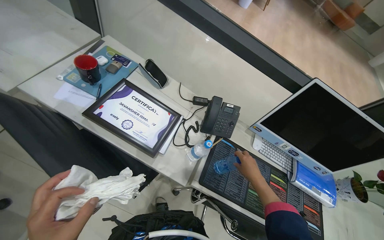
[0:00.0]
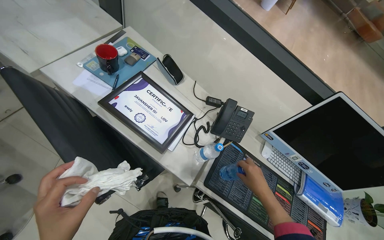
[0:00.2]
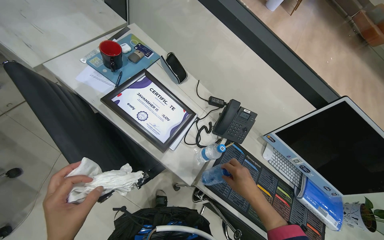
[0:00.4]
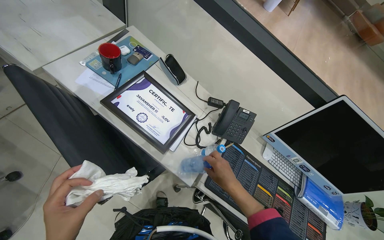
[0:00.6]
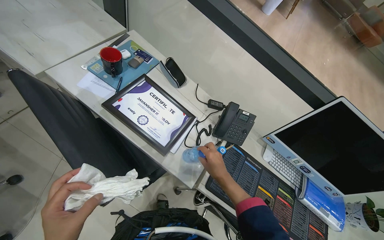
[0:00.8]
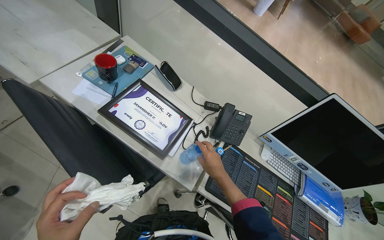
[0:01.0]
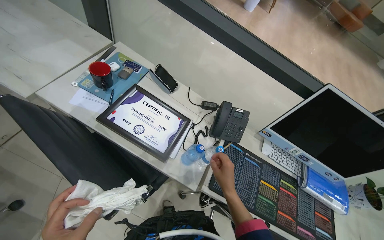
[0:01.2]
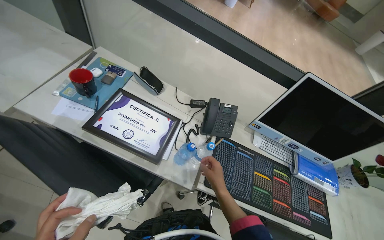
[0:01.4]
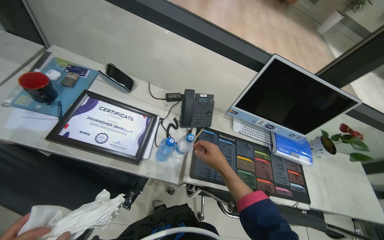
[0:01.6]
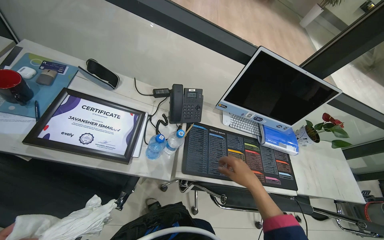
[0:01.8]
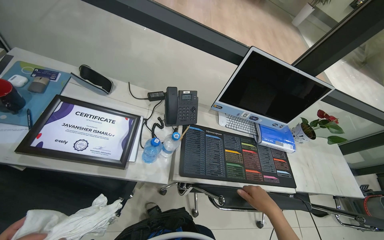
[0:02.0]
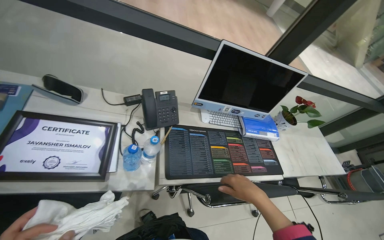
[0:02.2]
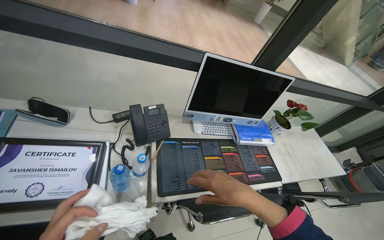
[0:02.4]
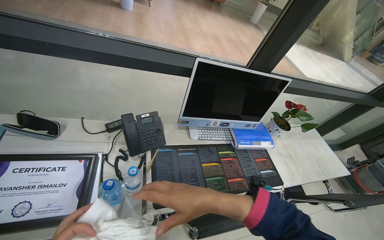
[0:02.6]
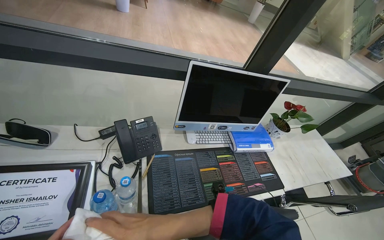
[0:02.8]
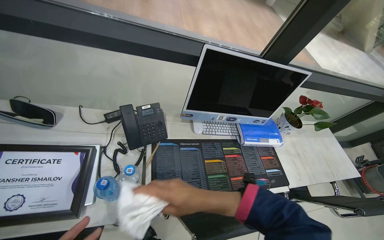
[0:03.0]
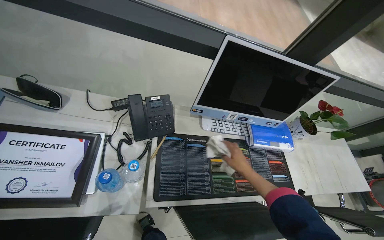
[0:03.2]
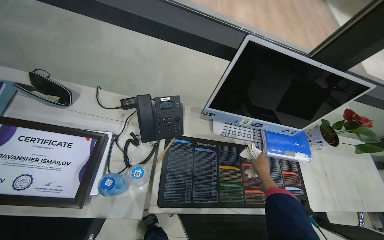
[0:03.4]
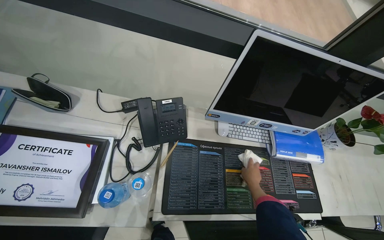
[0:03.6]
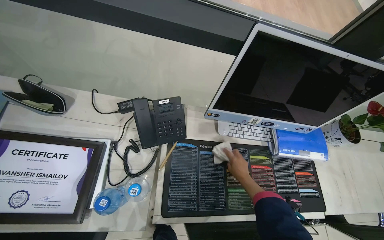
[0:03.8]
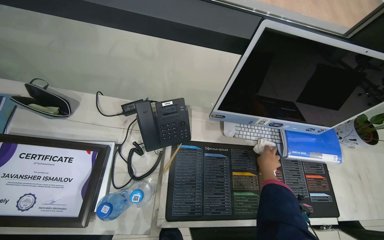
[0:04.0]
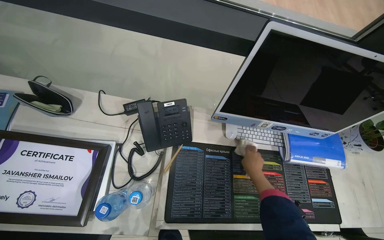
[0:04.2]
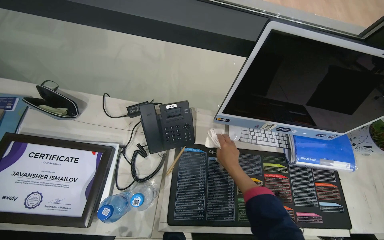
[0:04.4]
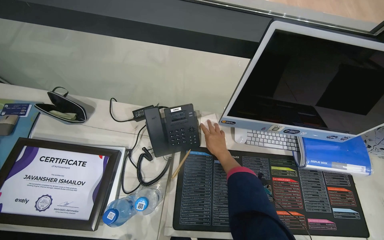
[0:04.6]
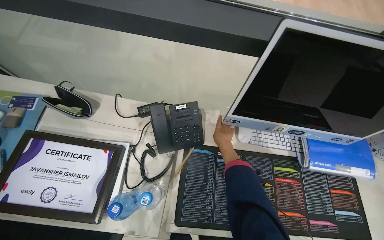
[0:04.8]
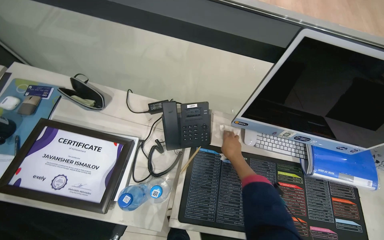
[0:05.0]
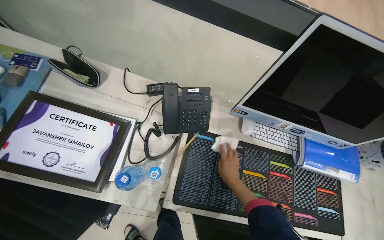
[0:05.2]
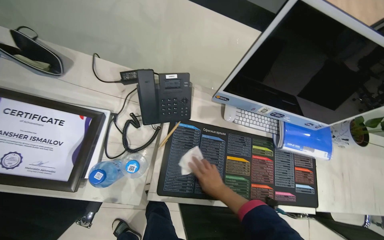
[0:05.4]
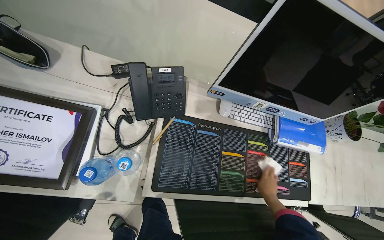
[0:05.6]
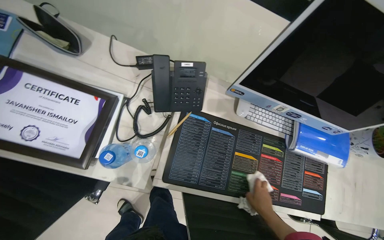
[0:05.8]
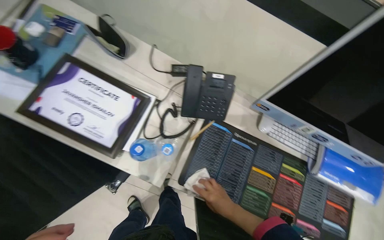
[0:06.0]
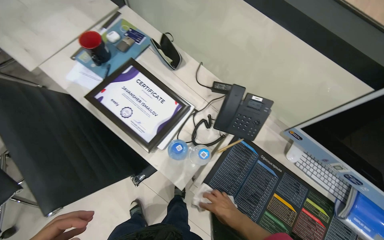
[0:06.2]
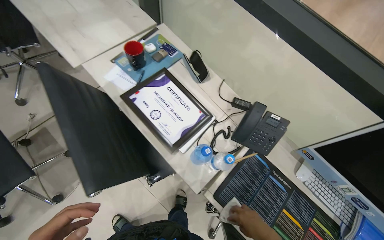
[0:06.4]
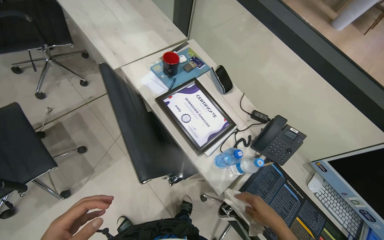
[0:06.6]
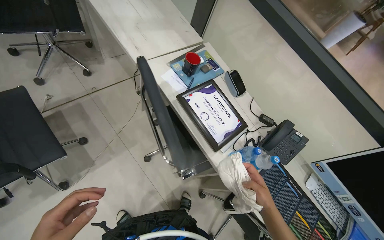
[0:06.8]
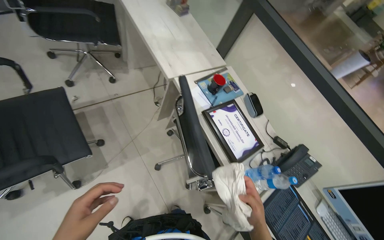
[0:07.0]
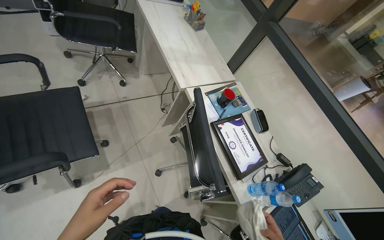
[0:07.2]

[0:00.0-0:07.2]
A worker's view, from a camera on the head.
Job: wiping surfaces.
The whole recording: Wiping office desk surfaces. The worker wipes the surfaces of office desks with a white cloth.
0:00.0 to 0:01.4: The right hand travels to the left by some 15 cm.
0:01.4 to 0:02.8: The head turns to the right by some 30 degrees. The right hand travels nearer to the camera by some 15 cm.
0:02.8 to 0:04.4: The head turns to the left by roughly 20 degrees. The view tilts roughly 15 degrees downward. The right hand is displaced farther from the camera by about 35 cm.
0:04.4 to 0:05.8: The right hand travels down the picture and to the right by some 30 cm.
0:05.8 to 0:07.2: The camera is carried approximately 70 cm. The view tilts about 30 degrees upward. The scene rotates clockwise by roughly 50 degrees.

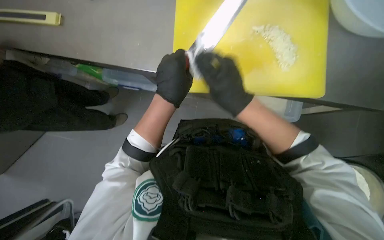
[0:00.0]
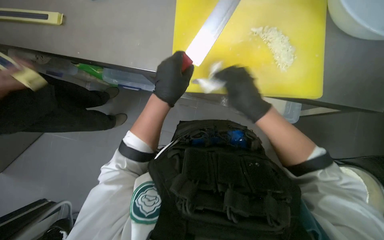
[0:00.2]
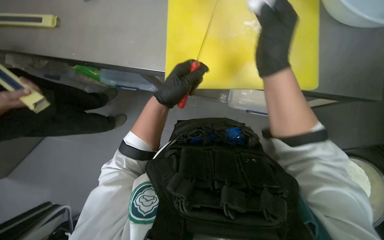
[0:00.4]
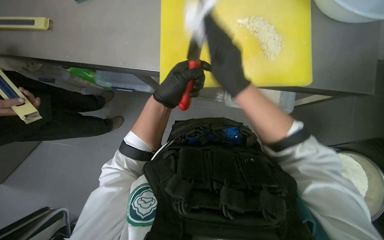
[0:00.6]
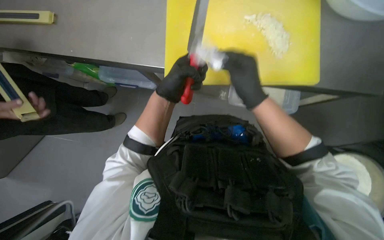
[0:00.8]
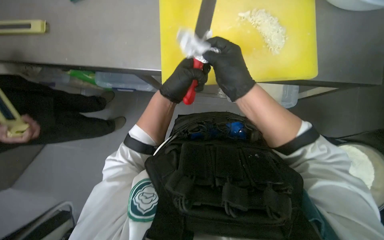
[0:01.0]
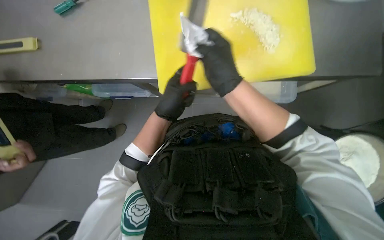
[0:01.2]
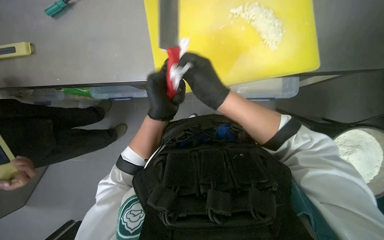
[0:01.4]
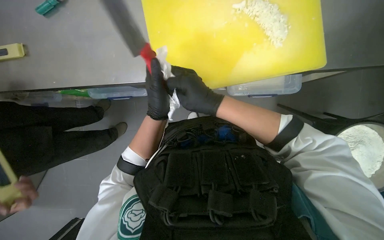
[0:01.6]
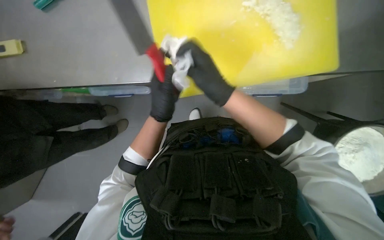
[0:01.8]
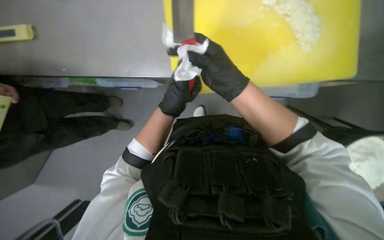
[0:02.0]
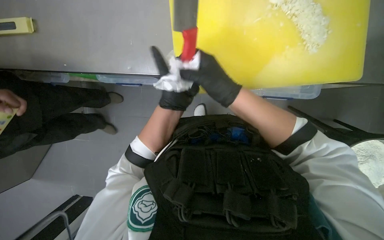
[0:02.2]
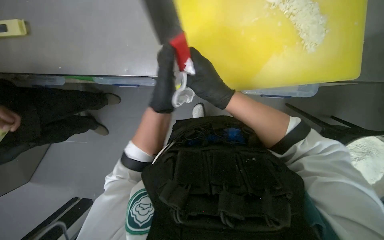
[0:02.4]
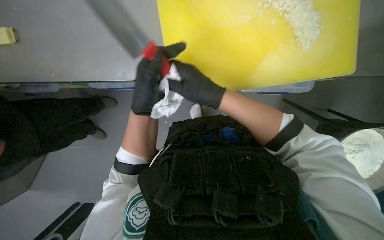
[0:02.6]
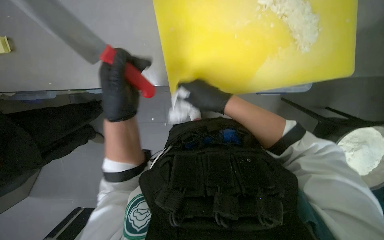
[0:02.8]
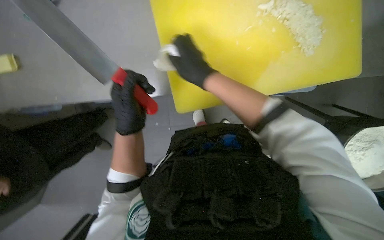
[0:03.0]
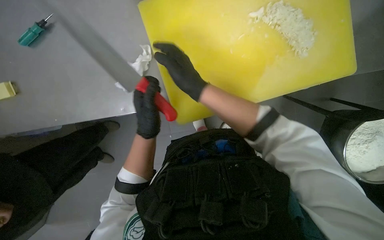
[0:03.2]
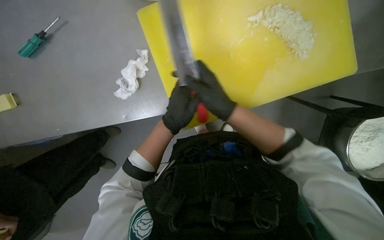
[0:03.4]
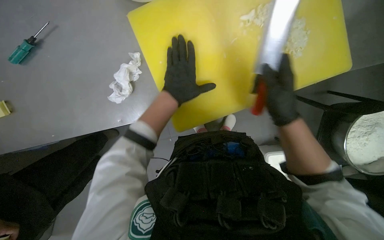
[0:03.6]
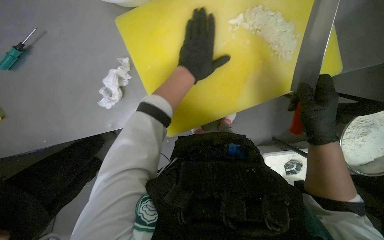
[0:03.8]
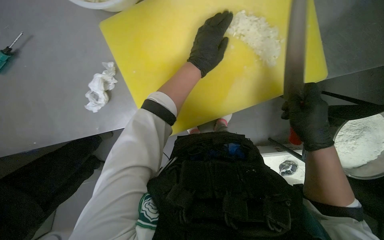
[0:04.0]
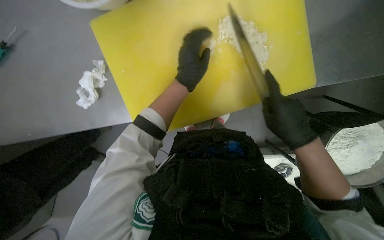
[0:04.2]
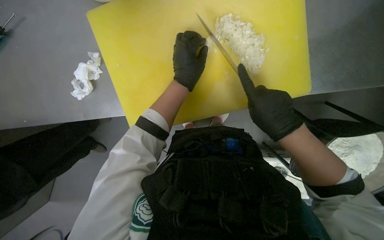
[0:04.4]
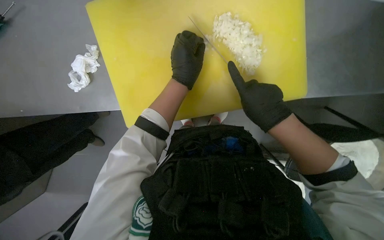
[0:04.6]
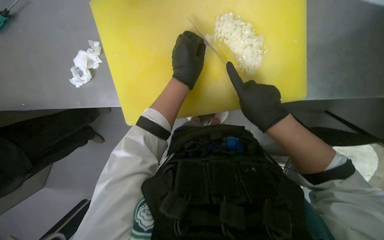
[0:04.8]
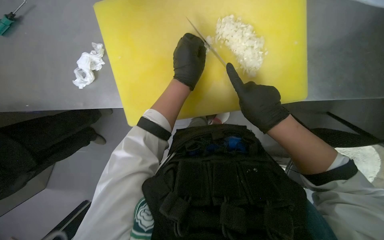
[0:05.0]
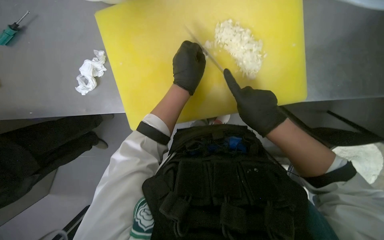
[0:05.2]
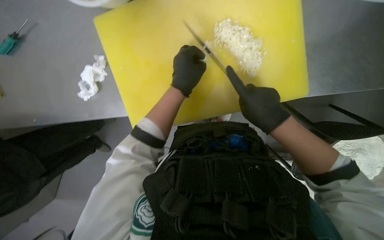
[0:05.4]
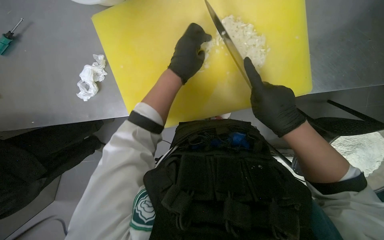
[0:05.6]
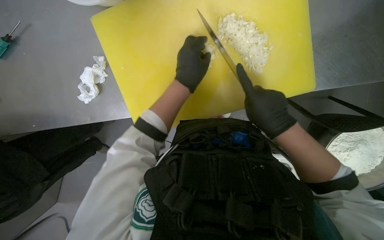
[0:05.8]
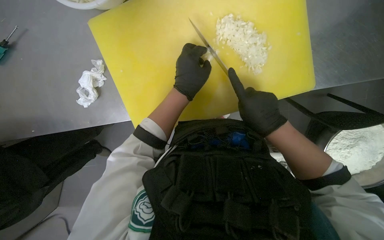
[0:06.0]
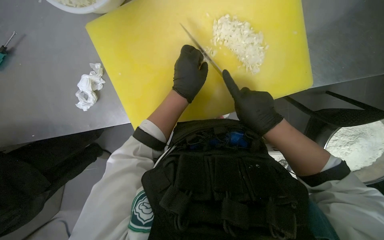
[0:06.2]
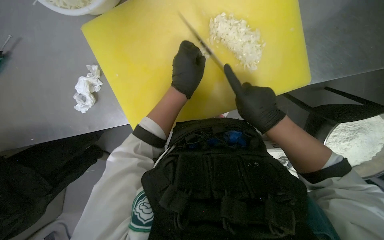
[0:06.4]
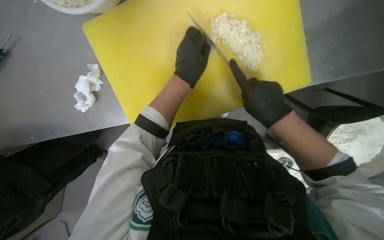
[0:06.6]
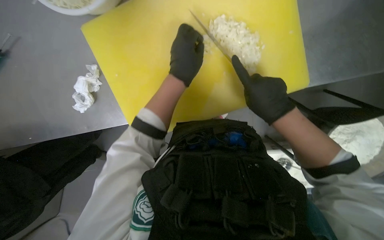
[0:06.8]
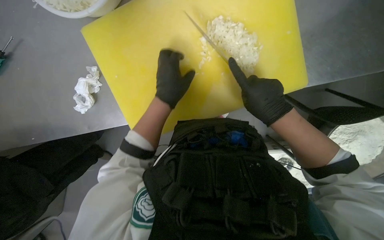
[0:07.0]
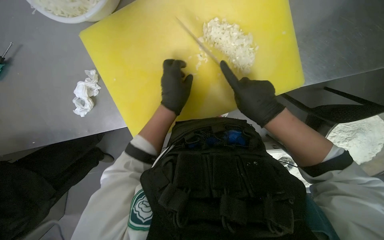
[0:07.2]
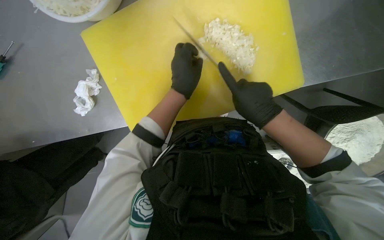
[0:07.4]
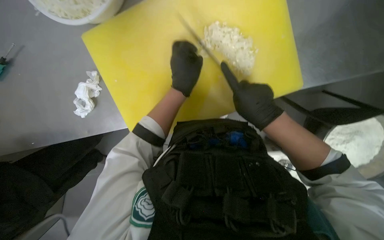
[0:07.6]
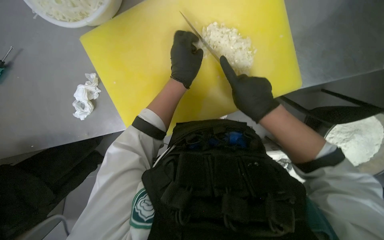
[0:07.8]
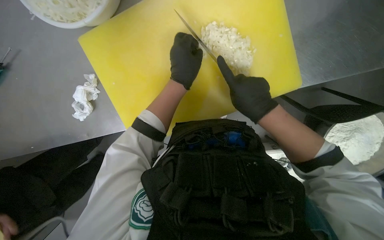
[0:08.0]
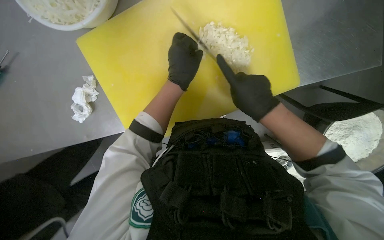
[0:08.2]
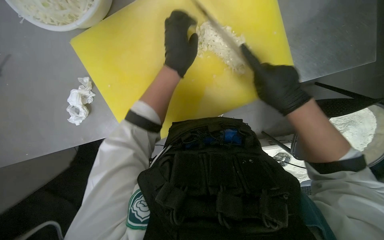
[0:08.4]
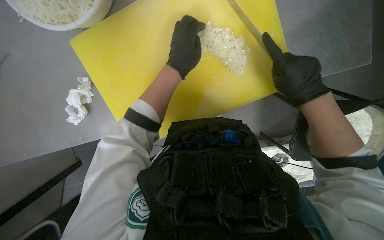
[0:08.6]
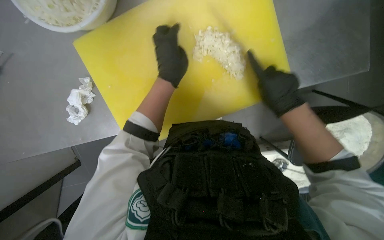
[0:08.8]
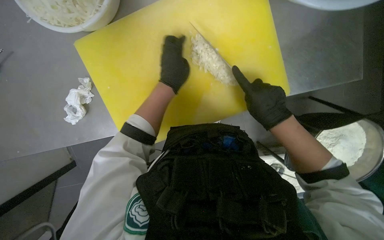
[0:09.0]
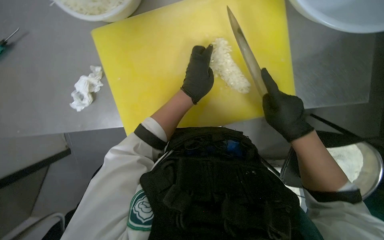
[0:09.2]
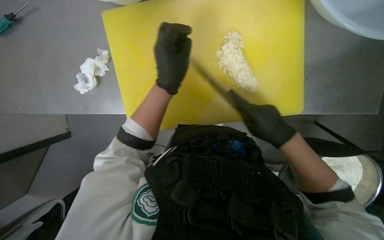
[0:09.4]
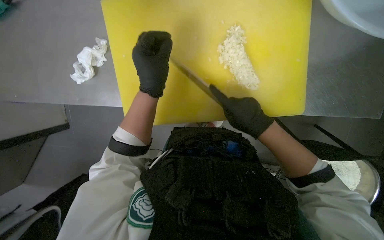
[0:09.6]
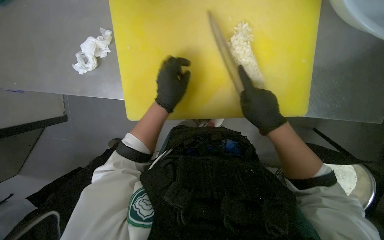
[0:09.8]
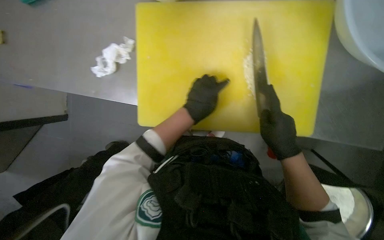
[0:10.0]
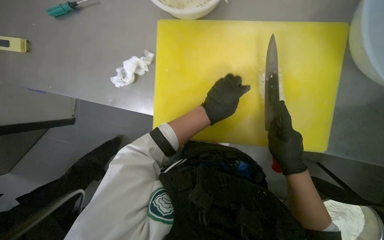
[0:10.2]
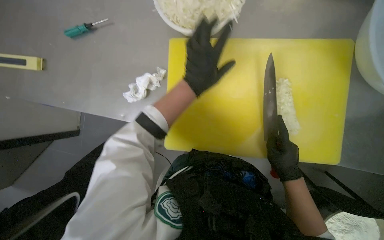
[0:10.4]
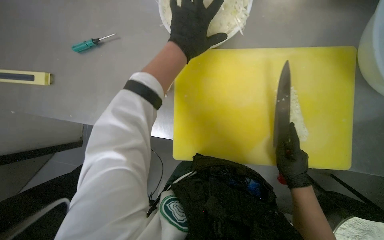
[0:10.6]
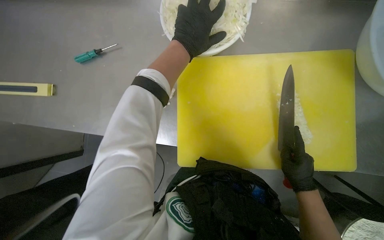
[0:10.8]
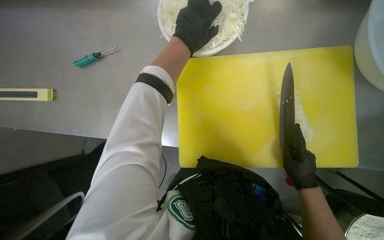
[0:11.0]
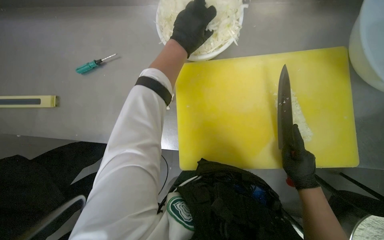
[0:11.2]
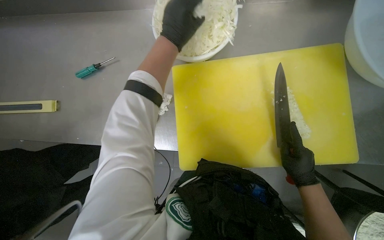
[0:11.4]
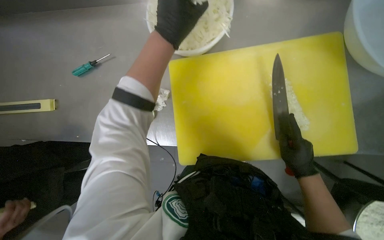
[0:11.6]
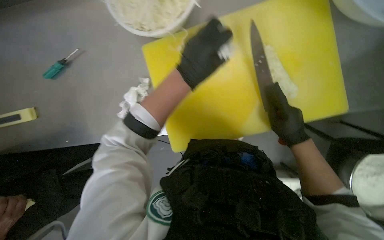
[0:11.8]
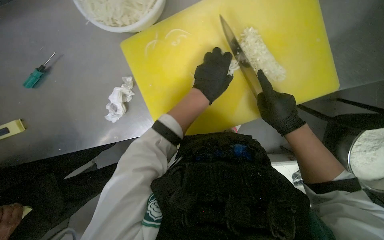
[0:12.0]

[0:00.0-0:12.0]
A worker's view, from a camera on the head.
Job: preparing food.
The whole recording: Chopping onion. The worker chops an onion on a yellow cutting board with a knife.
0:01.6 to 0:03.0: The left hand goes roughly 10 cm to the left.
0:03.0 to 0:04.4: The right hand is displaced to the right by some 35 cm. Meanwhile the left hand shifts approximately 35 cm to the right and up the picture.
0:04.4 to 0:07.6: The hands work in one place, with small movements.
0:09.0 to 0:10.4: The scene rotates clockwise by roughly 30 degrees. The left hand goes approximately 15 cm nearer to the camera.
0:10.4 to 0:12.0: The scene rotates counterclockwise by about 25 degrees. The left hand reaches roughly 20 cm up the picture, then returns.
